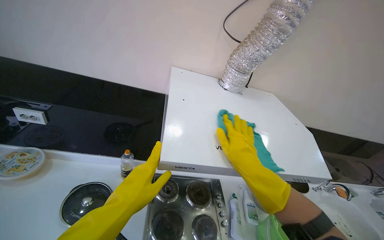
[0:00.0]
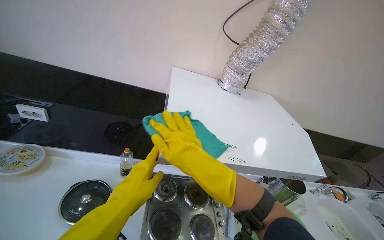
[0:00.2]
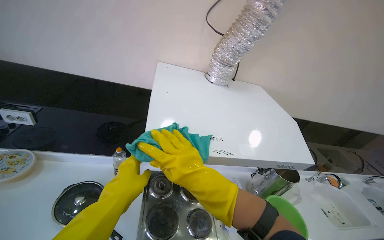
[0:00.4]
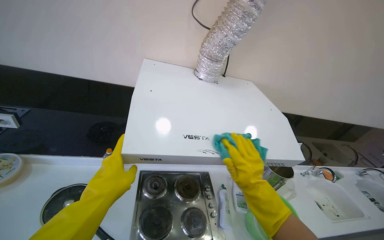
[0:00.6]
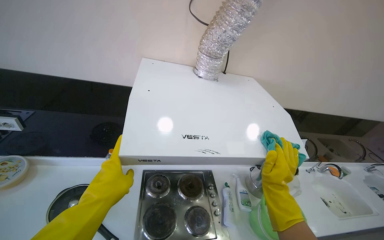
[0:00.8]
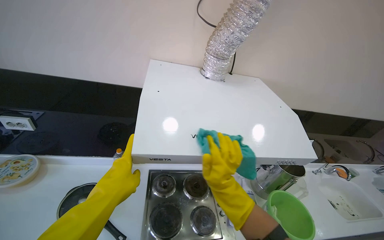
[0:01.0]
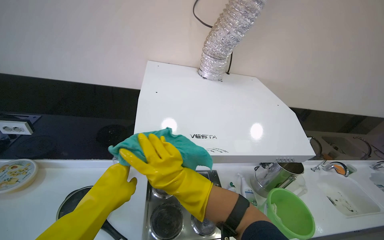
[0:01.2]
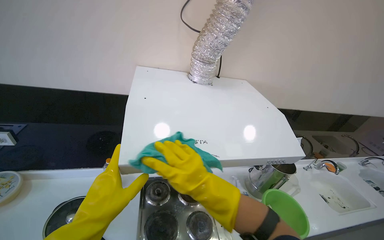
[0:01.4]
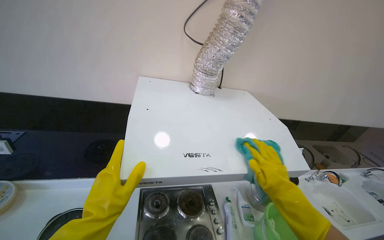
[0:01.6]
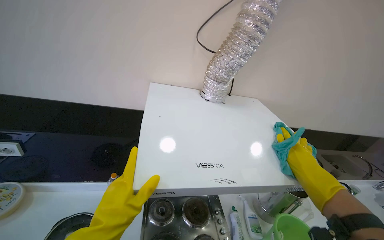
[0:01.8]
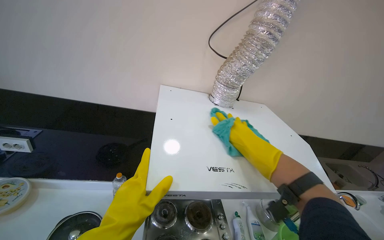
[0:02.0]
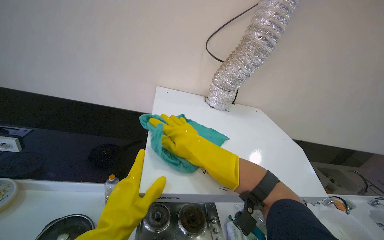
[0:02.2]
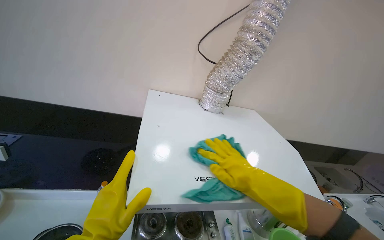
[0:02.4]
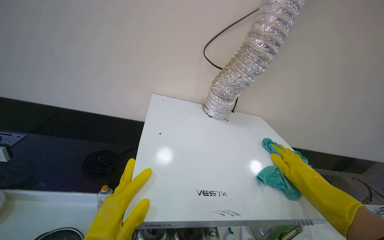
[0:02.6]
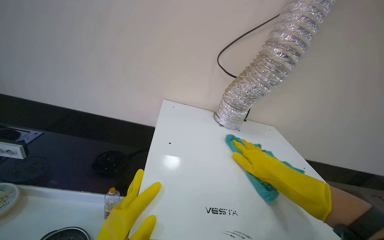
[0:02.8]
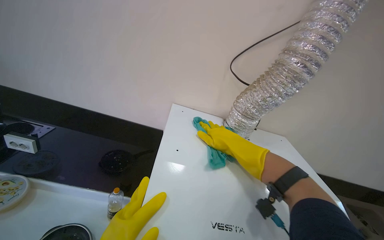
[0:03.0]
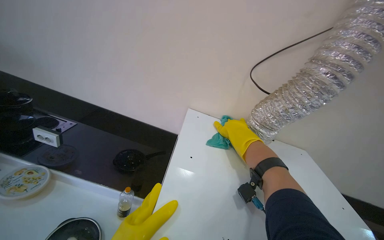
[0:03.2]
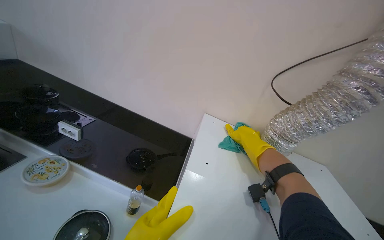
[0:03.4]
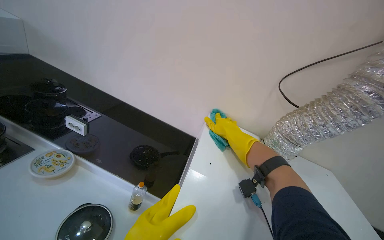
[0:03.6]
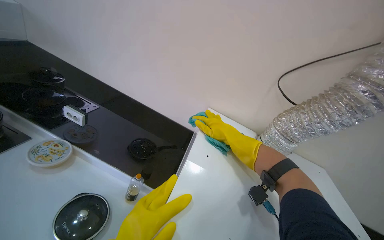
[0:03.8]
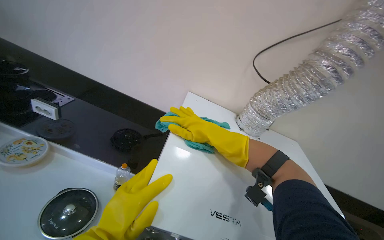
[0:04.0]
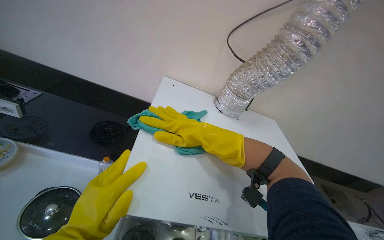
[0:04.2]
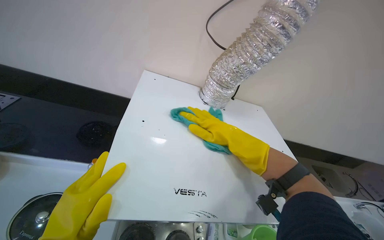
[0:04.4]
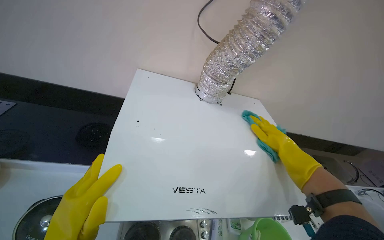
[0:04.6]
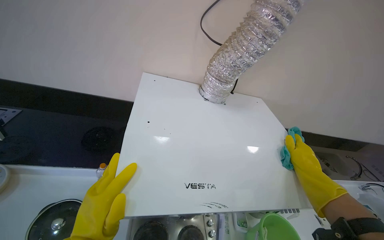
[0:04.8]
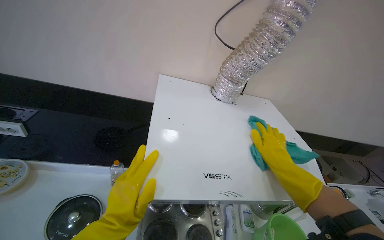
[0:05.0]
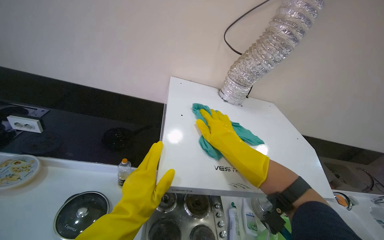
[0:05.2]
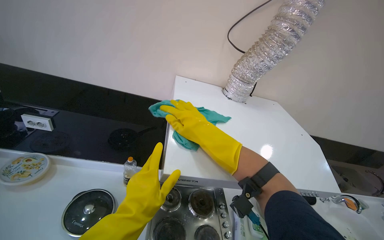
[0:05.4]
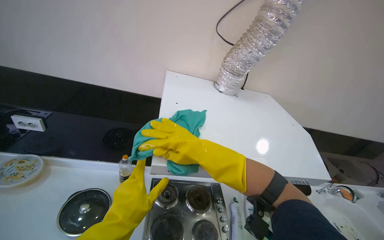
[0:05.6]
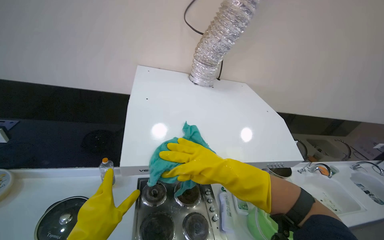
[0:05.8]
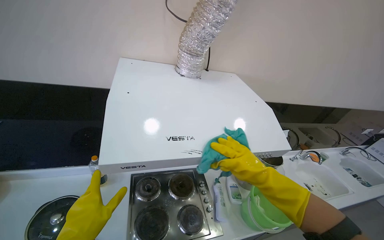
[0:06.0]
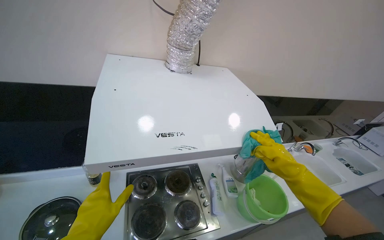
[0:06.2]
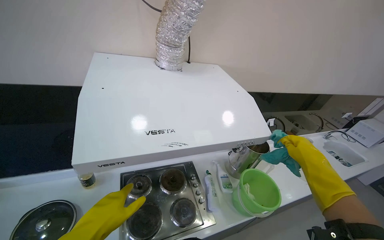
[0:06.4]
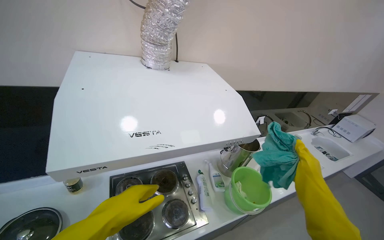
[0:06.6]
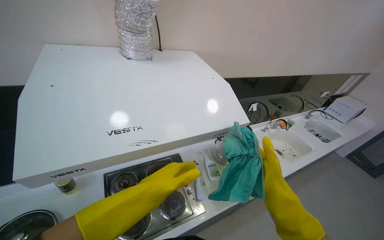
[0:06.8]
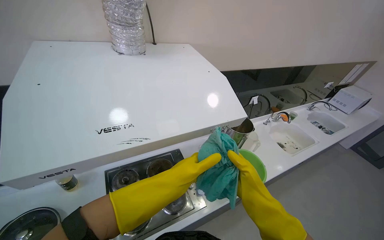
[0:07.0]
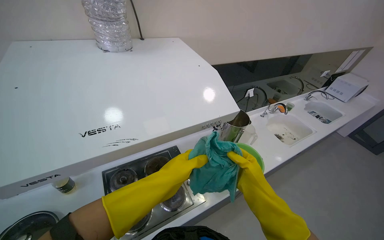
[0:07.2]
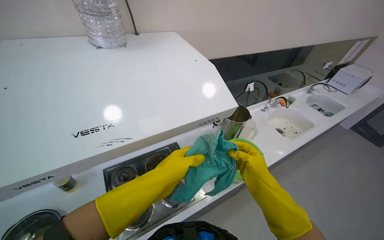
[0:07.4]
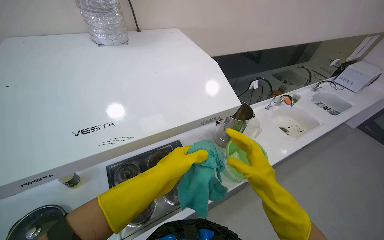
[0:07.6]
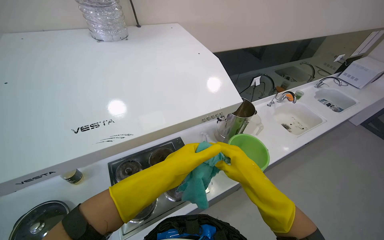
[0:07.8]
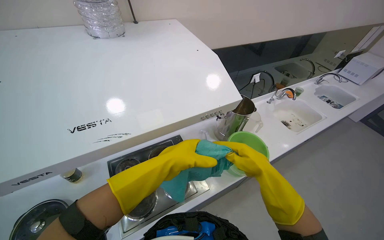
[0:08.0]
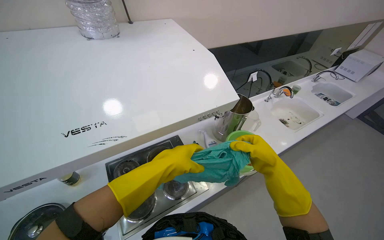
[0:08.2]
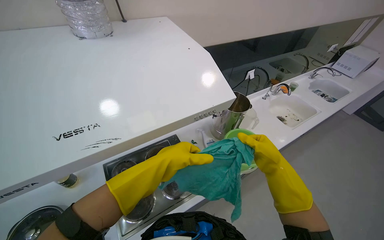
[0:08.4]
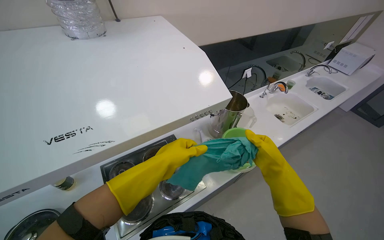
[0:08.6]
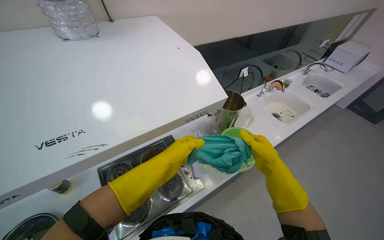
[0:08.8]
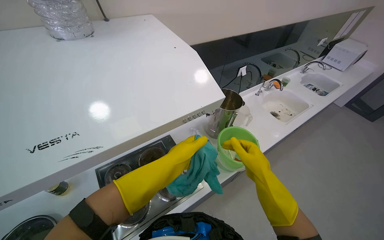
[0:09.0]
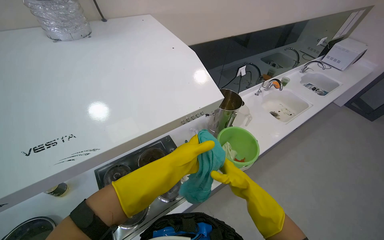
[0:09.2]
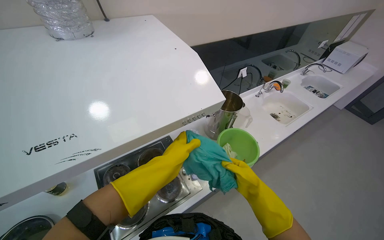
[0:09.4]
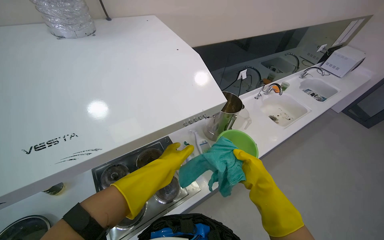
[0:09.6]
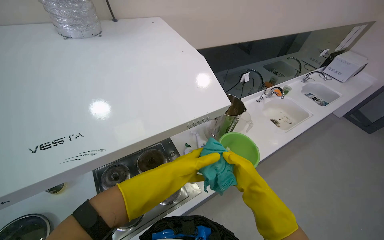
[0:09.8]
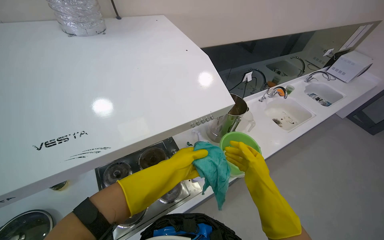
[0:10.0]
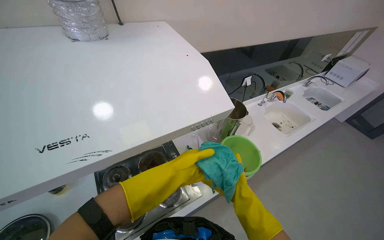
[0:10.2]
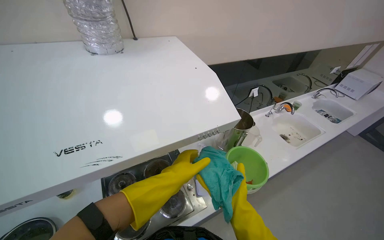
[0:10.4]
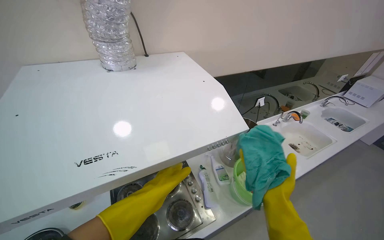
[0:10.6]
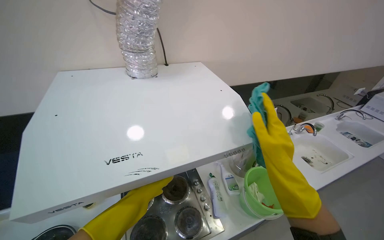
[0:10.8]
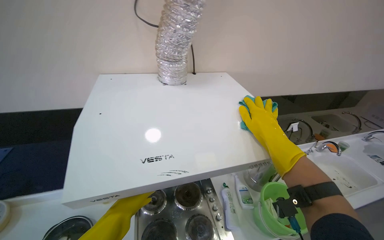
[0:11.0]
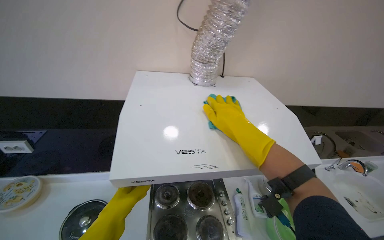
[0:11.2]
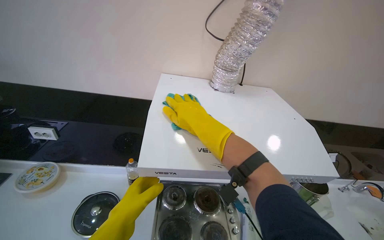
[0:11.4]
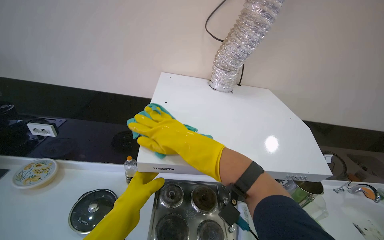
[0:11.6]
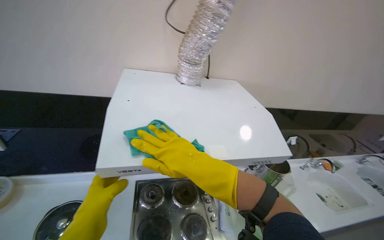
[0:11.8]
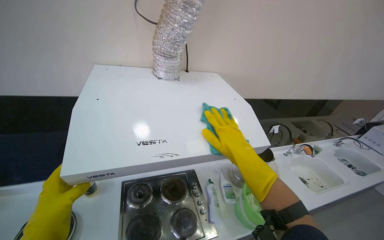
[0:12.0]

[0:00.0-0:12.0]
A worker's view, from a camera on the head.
Job: cleaning kitchen.
The whole recording: Cleaning kitchen range hood. The worker sprays and wipes the kitchen range hood.
0:00.0 to 0:01.6: The right hand swings left and right, roughly 30 cm each way, with 3 reversals.
0:01.6 to 0:03.0: The right hand swings left and right, some 35 cm each way, with 3 reversals.
0:03.0 to 0:04.4: The camera pitches downward, by roughly 15 degrees. The right hand reaches approximately 10 cm to the left, then returns.
0:04.4 to 0:06.0: The right hand moves left and right over roughly 35 cm, changing direction 2 times.
0:06.0 to 0:07.6: The view tips downward by some 15 degrees. The right hand goes nearer and farther, approximately 20 cm each way, reversing 2 times.
0:07.6 to 0:09.0: The left hand travels farther from the camera by some 10 cm.
0:09.0 to 0:10.4: The right hand goes approximately 10 cm down the picture.
0:10.4 to 0:12.0: The right hand moves up the picture, about 30 cm. The left hand goes some 40 cm to the left and nearer to the camera.

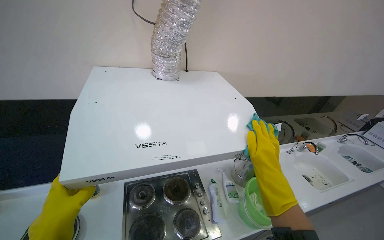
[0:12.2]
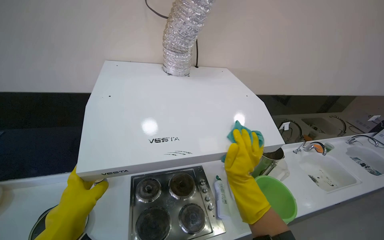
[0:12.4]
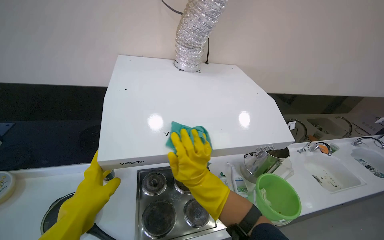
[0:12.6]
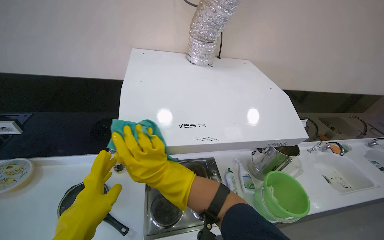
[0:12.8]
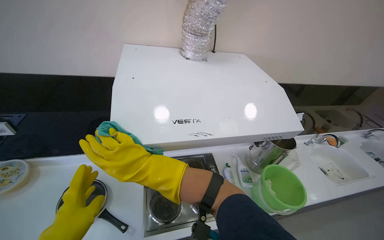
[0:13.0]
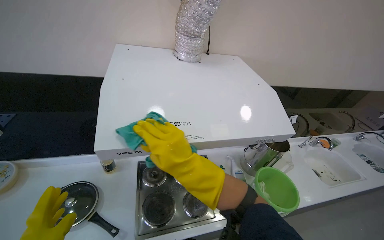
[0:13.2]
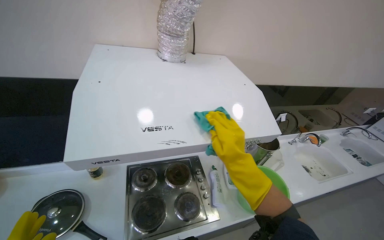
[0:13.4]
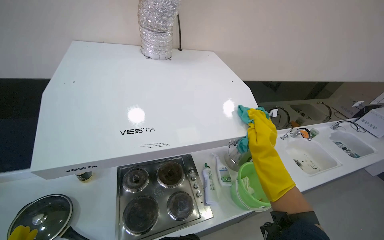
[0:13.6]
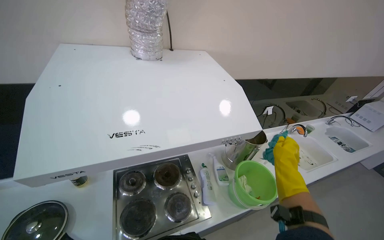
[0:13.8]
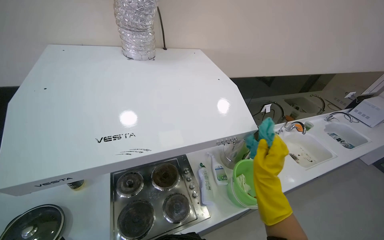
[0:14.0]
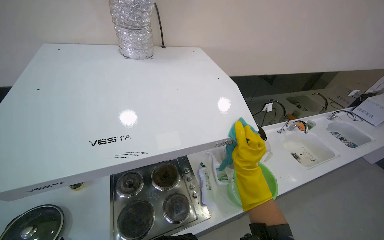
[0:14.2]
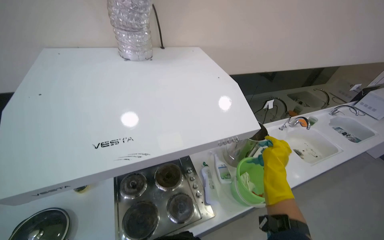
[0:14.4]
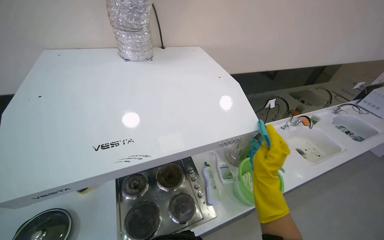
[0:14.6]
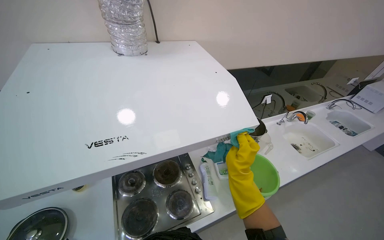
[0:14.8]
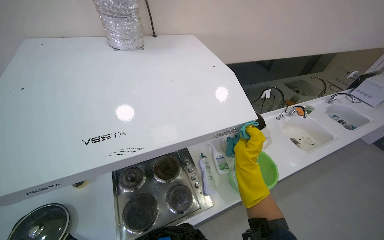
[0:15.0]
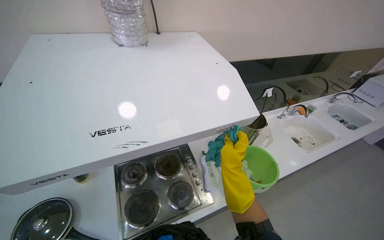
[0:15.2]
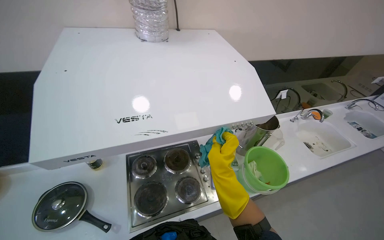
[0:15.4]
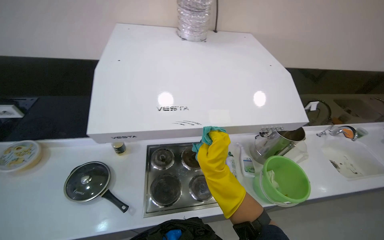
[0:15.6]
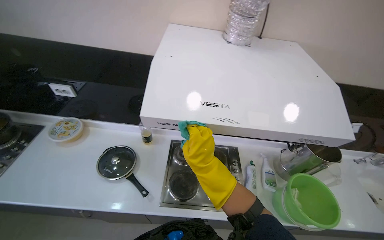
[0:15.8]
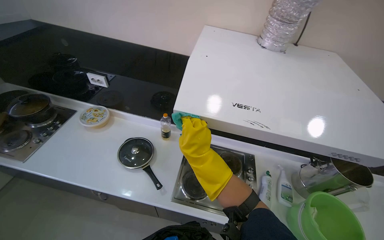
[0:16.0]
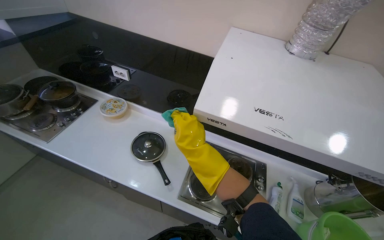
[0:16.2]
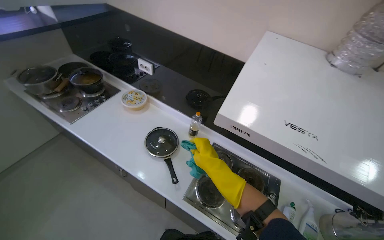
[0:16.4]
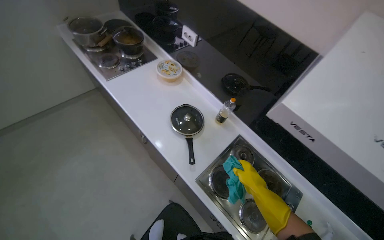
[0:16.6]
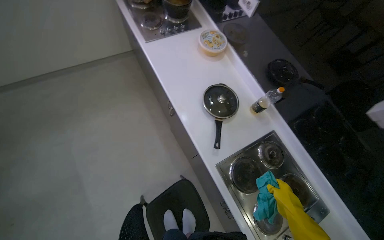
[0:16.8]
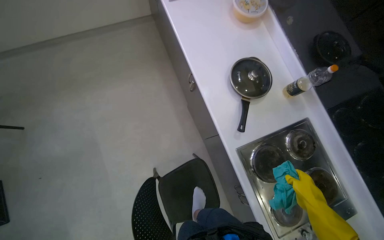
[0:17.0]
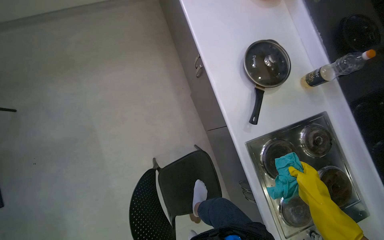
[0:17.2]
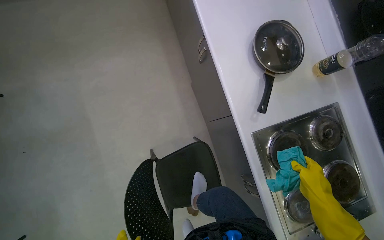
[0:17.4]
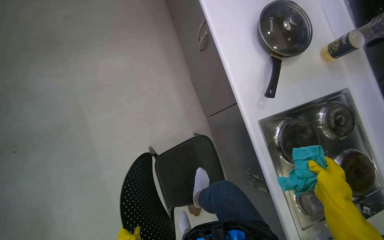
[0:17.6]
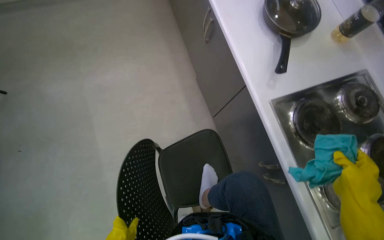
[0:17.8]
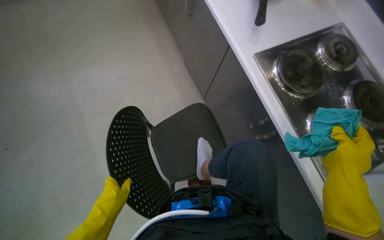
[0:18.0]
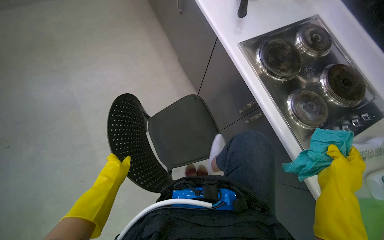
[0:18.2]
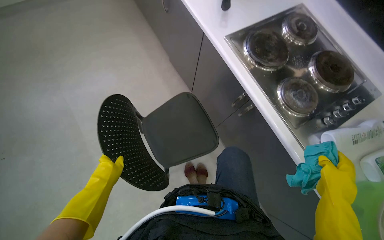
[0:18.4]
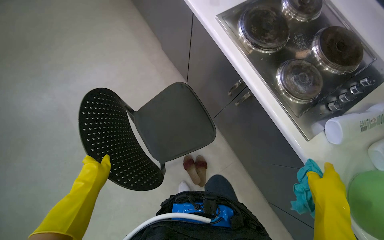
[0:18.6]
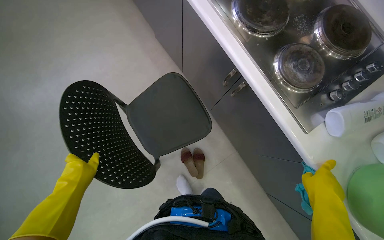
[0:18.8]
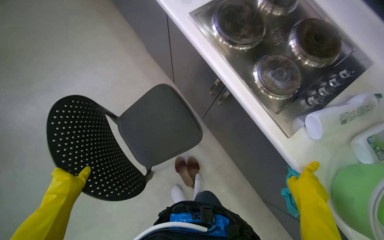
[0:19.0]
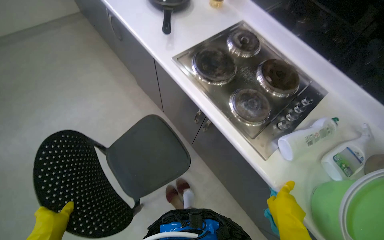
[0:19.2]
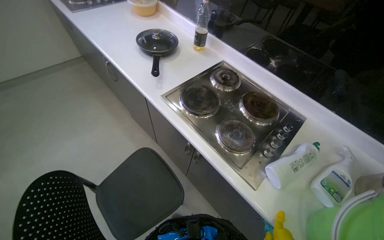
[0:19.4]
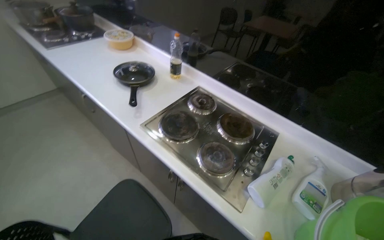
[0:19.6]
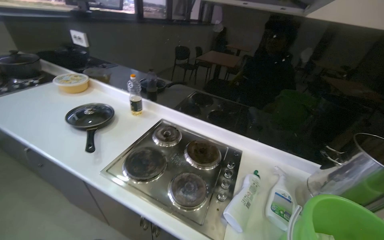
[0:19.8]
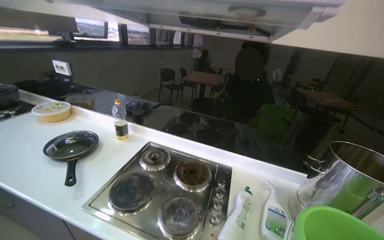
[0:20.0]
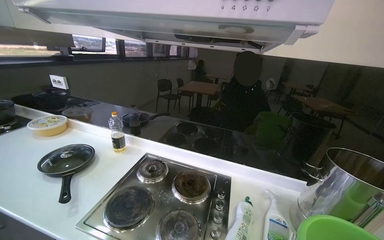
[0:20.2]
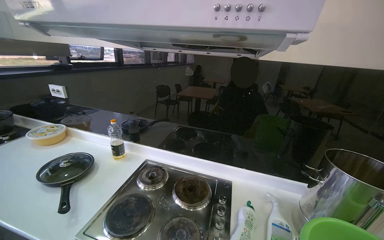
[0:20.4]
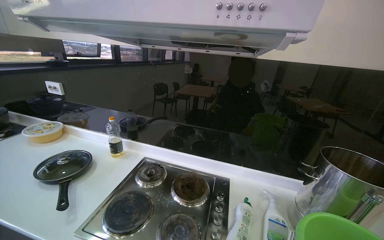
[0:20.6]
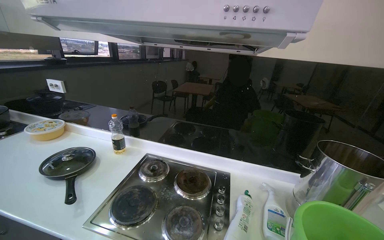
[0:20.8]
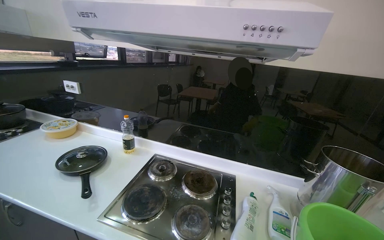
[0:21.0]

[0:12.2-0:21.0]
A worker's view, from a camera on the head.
Job: cleaning kitchen.
The whole recording: Cleaning kitchen range hood. The worker sprays and wipes the kitchen range hood.
0:12.2 to 0:13.6: The right hand goes to the left and returns, about 40 cm each way.
0:13.6 to 0:15.2: The right hand goes left and right, approximately 20 cm each way, reversing 3 times.
0:15.2 to 0:16.6: The wearer looks approximately 70 degrees further to the left.
0:16.6 to 0:18.0: The head travels some 50 cm. The head rotates about 20 degrees to the left. The view tilts roughly 15 degrees downward.
0:18.0 to 0:19.6: The head turns to the right by about 30 degrees. The camera pitches upward, by roughly 15 degrees.
0:19.6 to 0:21.0: The wearer's head swings some 25 degrees to the right. The view tilts about 25 degrees upward.
